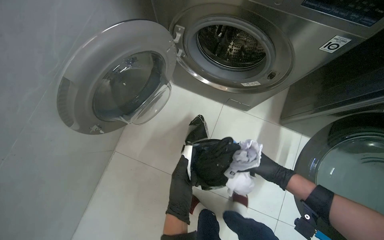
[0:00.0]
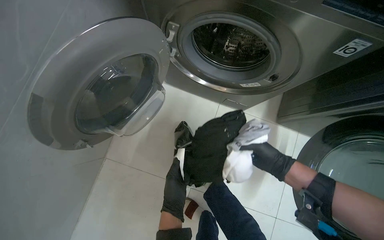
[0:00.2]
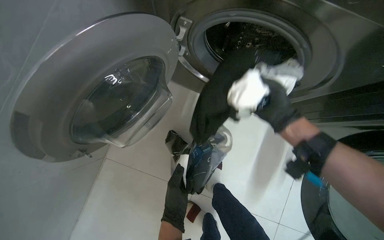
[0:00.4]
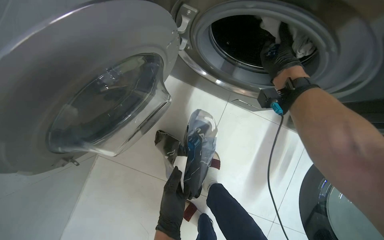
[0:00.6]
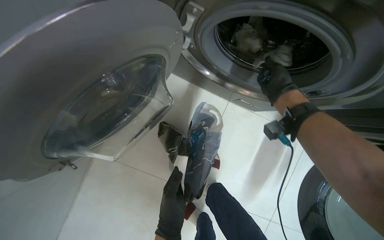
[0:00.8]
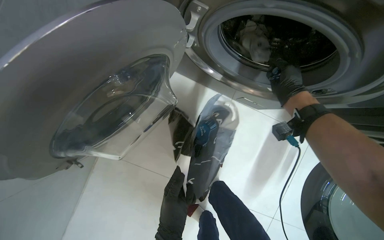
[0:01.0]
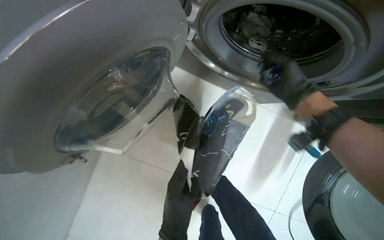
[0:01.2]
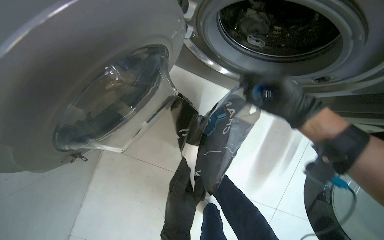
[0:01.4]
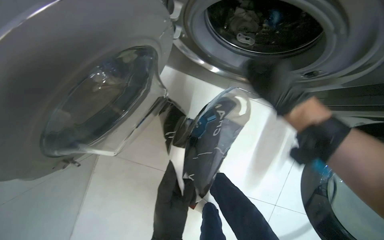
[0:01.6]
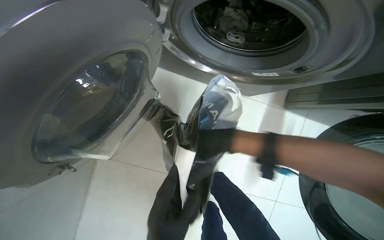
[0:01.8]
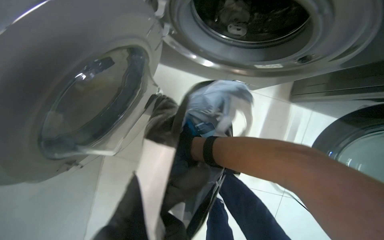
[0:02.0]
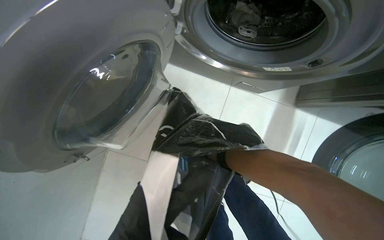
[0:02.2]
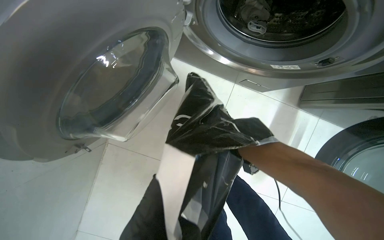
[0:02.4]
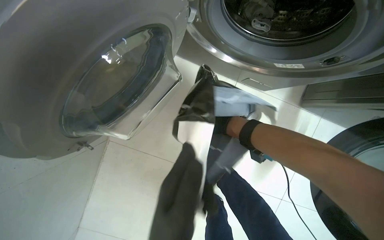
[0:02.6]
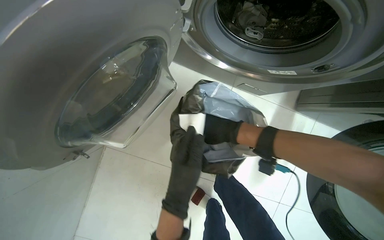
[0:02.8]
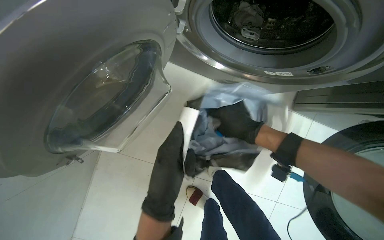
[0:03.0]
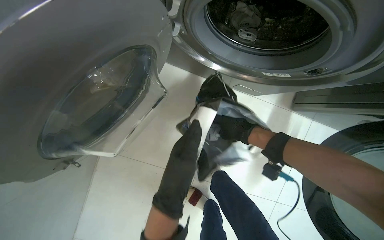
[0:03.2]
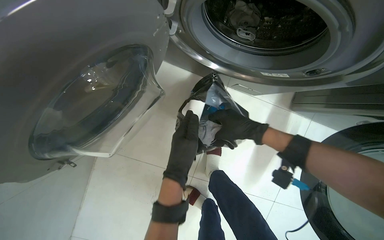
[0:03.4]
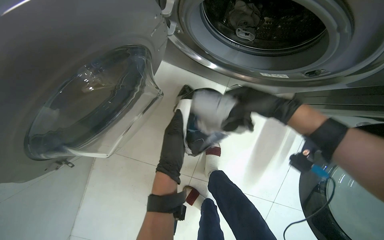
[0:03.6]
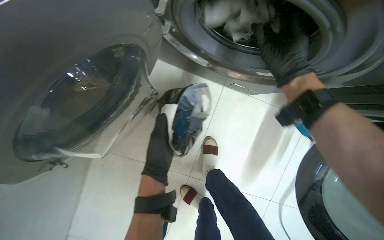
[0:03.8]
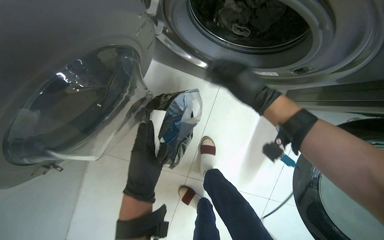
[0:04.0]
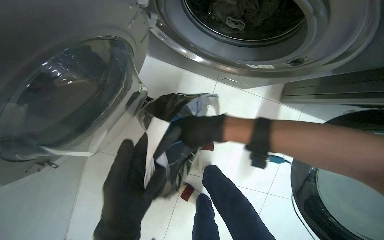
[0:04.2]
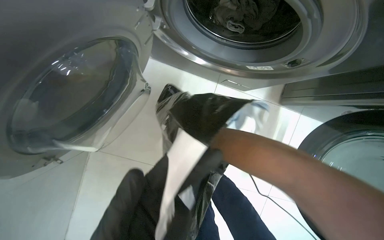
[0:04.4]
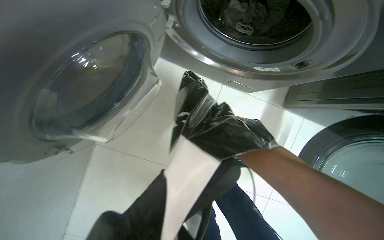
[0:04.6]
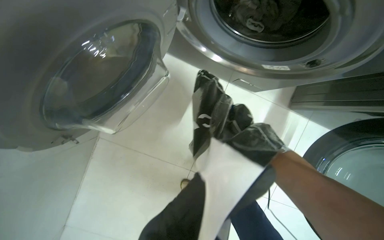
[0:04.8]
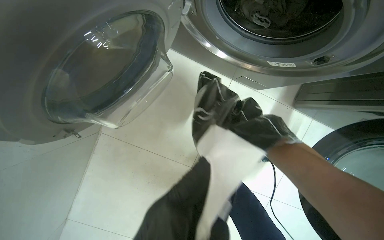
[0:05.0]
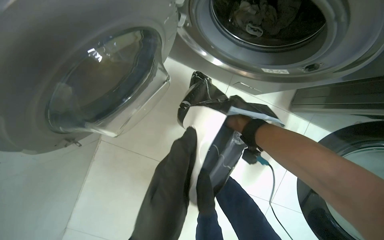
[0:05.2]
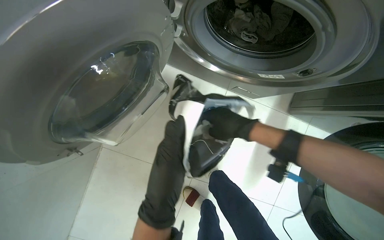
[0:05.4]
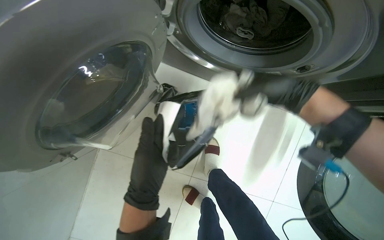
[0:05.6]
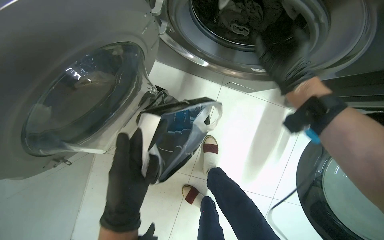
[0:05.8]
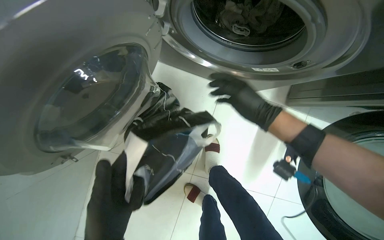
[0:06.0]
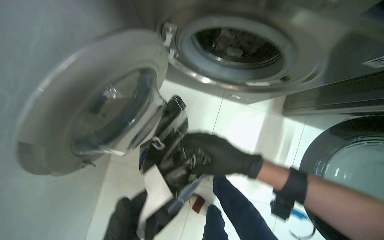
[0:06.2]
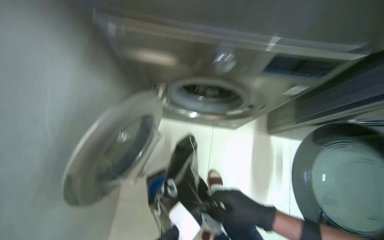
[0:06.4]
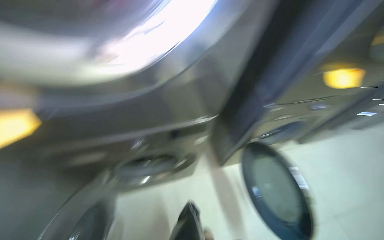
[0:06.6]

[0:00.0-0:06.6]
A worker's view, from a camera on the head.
Job: managing laundry.
The whole recording: Loading clothes into washing machine. The worker loads clothes from several bags into the washing machine.
0:00.0 to 0:01.6: The wearer looks about 15 degrees further downward. The right hand travels up the picture by about 30 cm.
0:05.0 to 0:06.6: The wearer looks roughly 30 degrees further upward. The scene rotates counterclockwise by some 25 degrees.

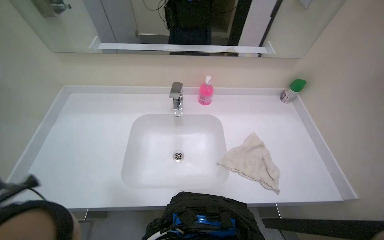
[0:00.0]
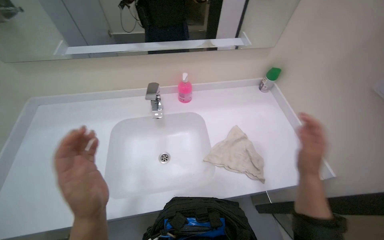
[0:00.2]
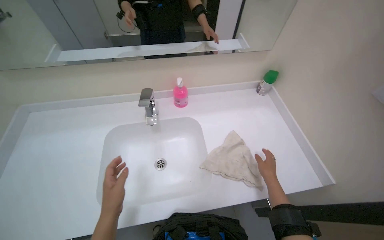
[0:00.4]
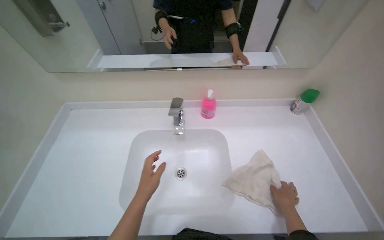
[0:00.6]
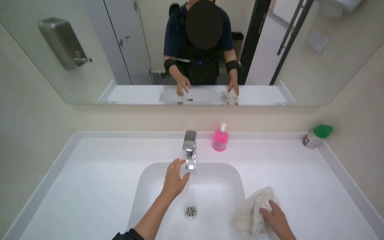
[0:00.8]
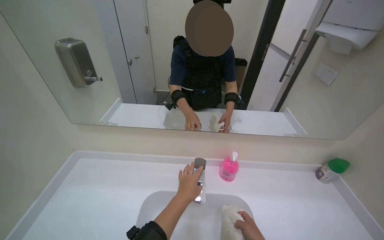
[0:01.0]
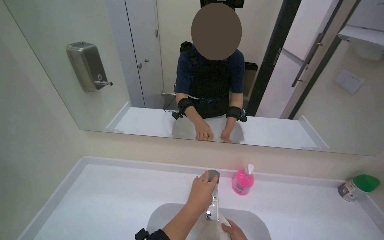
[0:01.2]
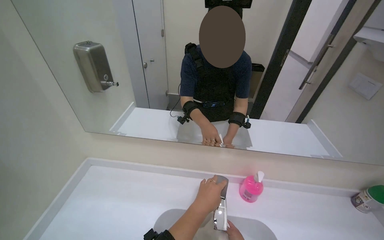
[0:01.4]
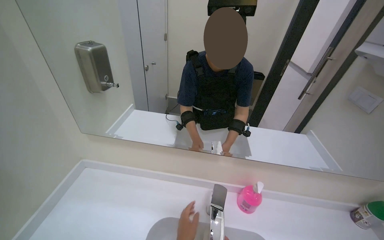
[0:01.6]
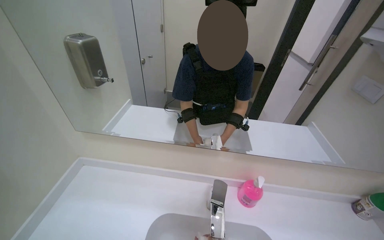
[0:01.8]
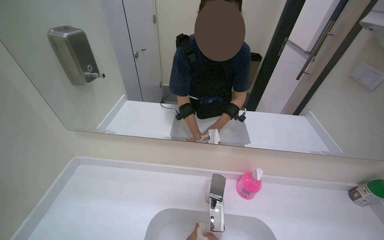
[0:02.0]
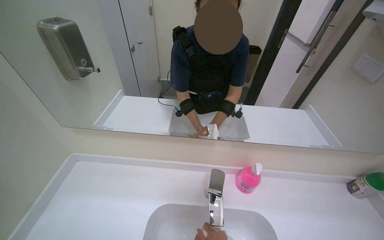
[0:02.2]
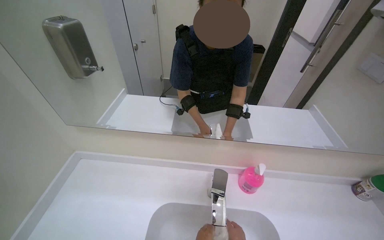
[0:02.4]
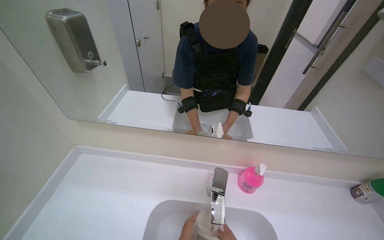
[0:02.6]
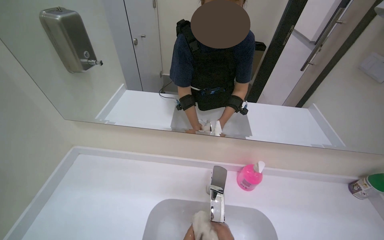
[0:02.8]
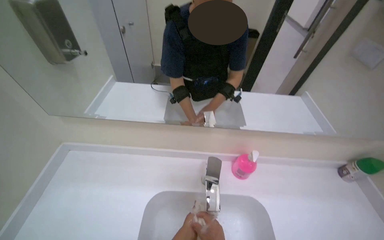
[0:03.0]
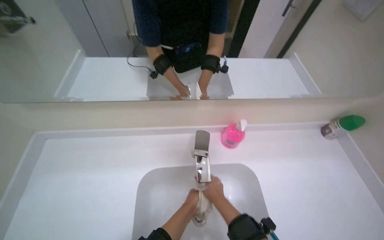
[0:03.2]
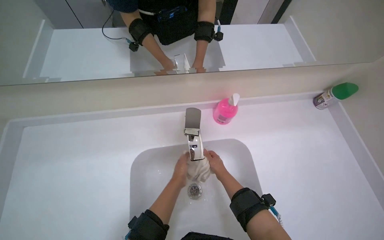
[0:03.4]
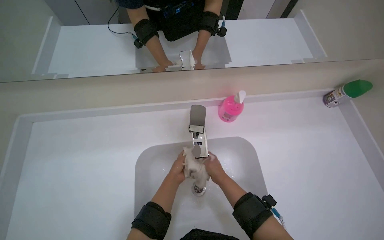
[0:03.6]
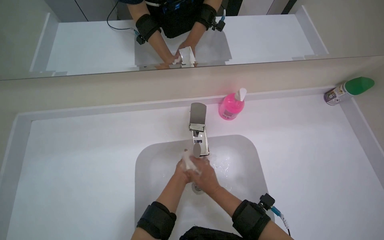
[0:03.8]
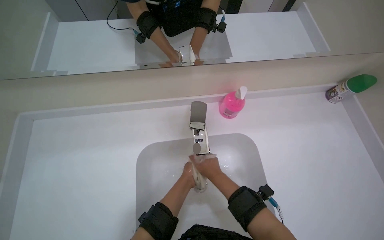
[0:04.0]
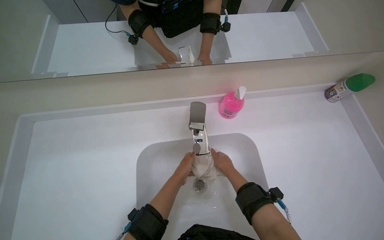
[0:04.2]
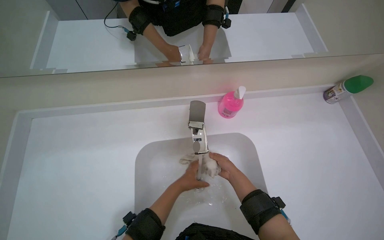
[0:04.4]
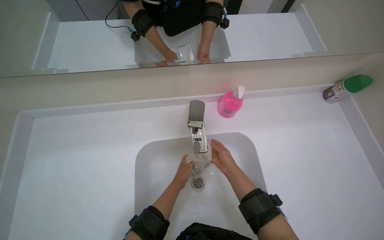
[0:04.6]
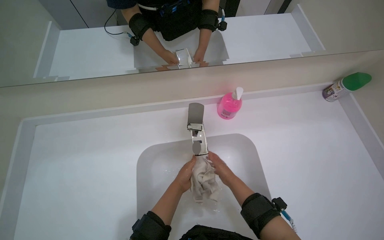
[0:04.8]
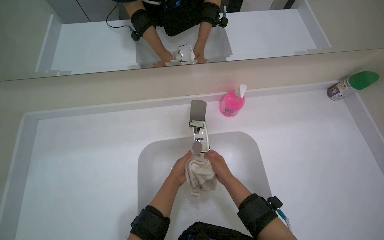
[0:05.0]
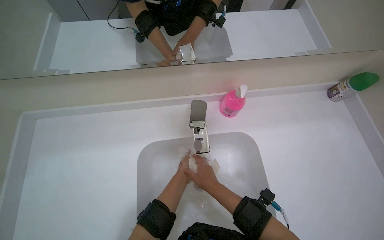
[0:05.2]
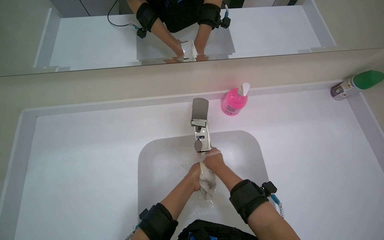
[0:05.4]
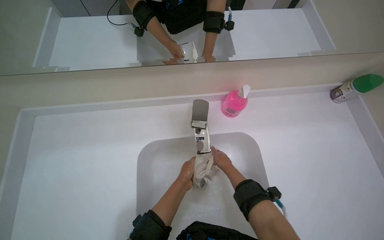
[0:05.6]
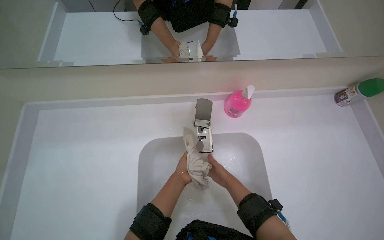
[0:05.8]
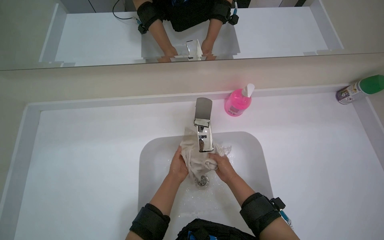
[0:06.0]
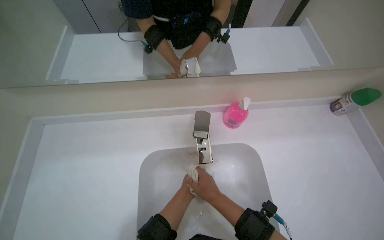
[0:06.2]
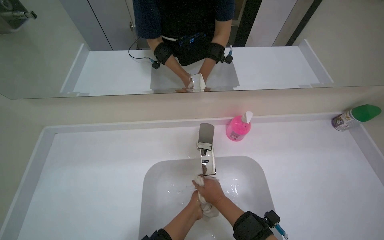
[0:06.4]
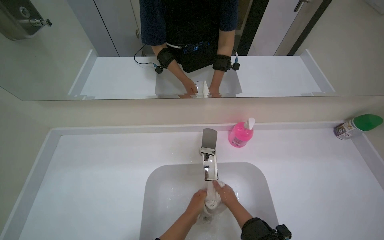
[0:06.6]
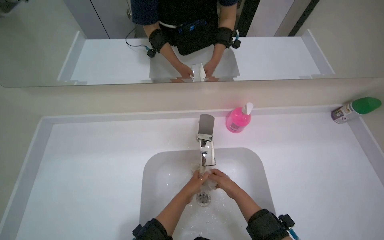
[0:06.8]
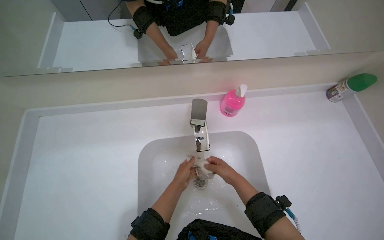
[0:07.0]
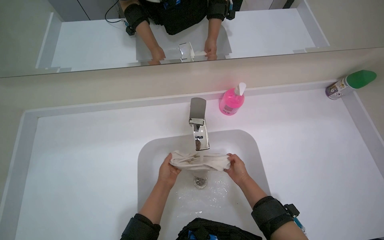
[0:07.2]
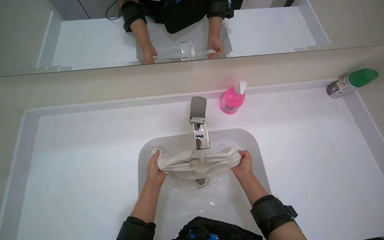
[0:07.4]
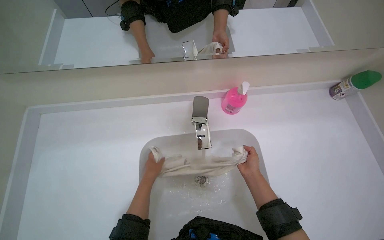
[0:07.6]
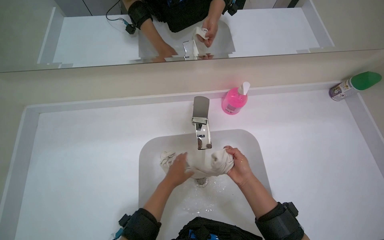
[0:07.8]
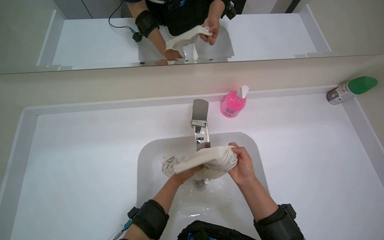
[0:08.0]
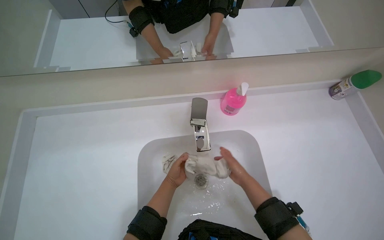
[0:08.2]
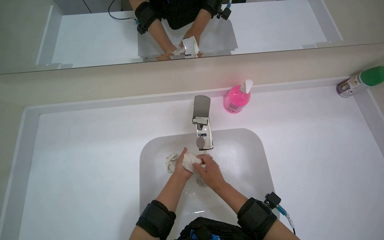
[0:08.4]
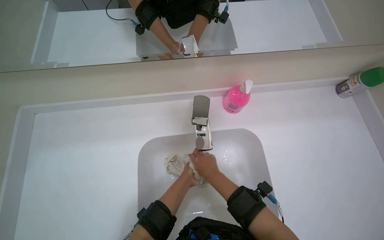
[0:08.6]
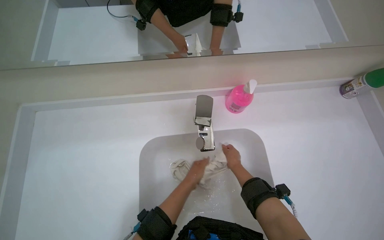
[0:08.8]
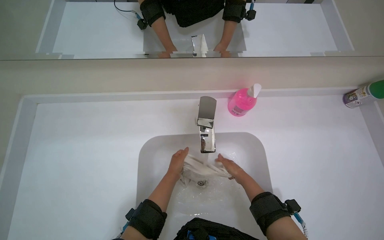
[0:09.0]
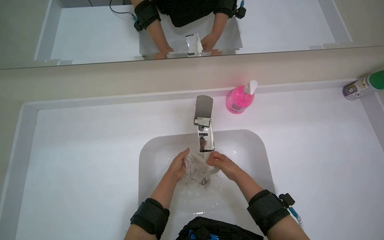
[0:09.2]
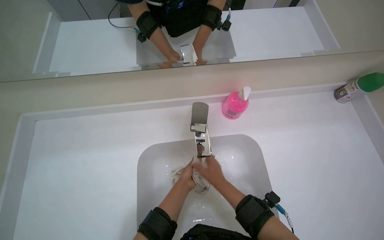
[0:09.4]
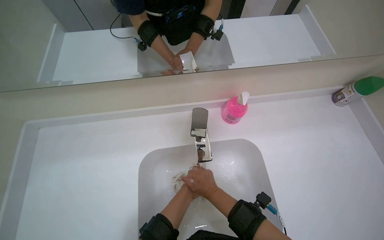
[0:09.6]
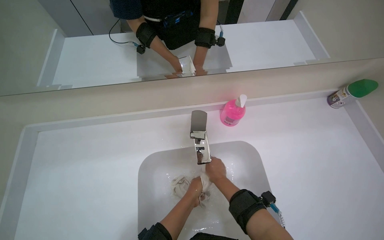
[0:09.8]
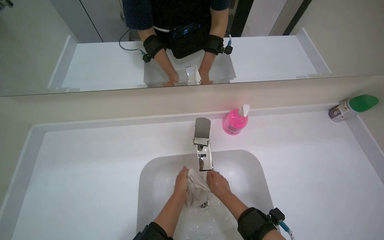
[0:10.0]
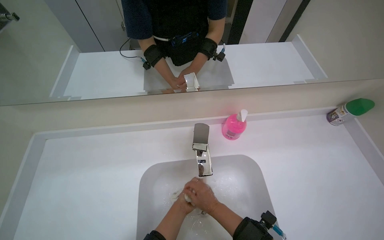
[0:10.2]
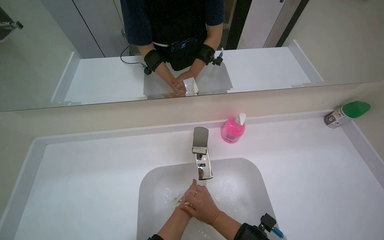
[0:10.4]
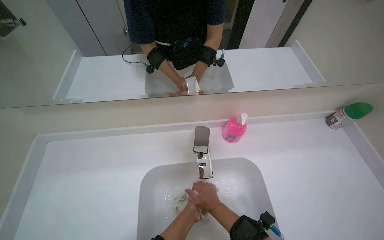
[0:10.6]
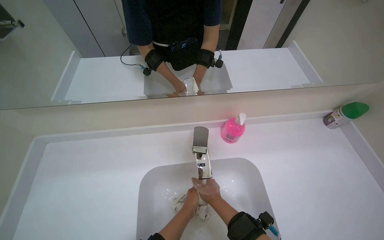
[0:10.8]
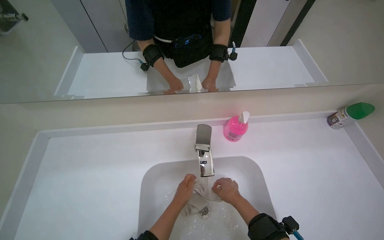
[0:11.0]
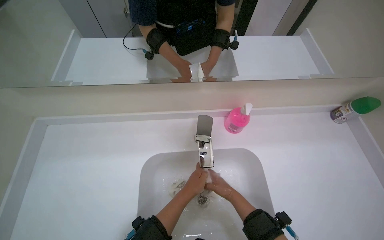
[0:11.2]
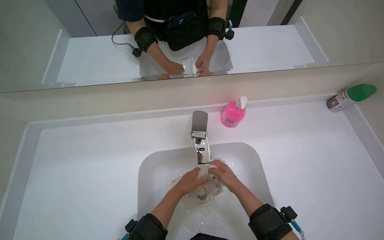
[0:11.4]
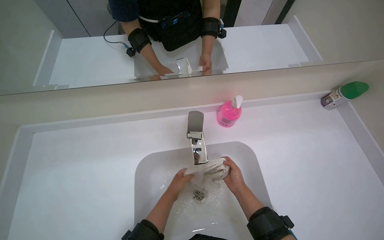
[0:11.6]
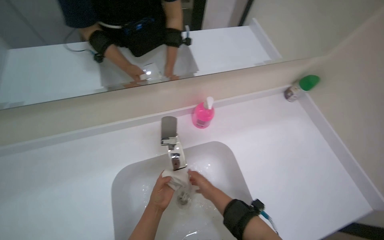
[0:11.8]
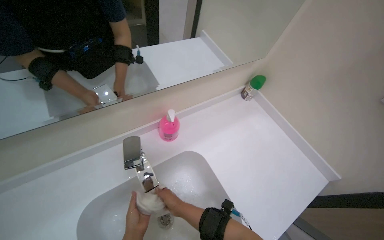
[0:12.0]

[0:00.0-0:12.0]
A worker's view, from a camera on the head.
Job: preparing cleaning supplies.
The whole recording: Washing cleaning cloth. The worker washes a cleaning cloth in the sink.
0:00.0 to 0:01.6: The view tips upward by some 20 degrees.
0:03.0 to 0:04.4: The view tilts about 20 degrees downward. The left hand swings nearer and farther, some 20 cm each way, with 2 reversals.
0:04.4 to 0:06.0: The left hand reaches about 15 cm to the left, then returns.
0:06.0 to 0:07.6: The left hand moves to the right, some 10 cm.
0:07.6 to 0:09.0: The left hand moves roughly 20 cm to the left and comes back.
0:09.0 to 0:10.4: The camera pitches upward, by some 15 degrees. The left hand moves left and right over about 20 cm, changing direction 2 times.
0:10.4 to 0:12.0: The head rotates approximately 25 degrees to the right.
